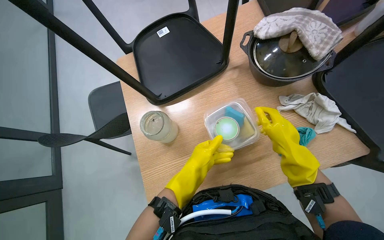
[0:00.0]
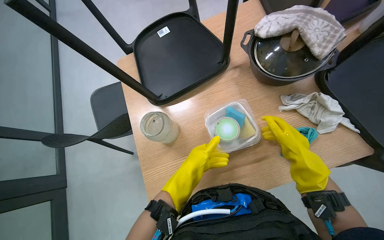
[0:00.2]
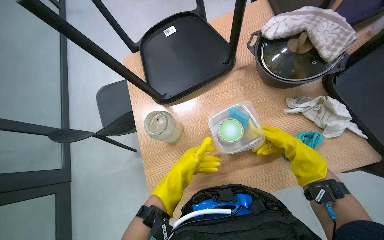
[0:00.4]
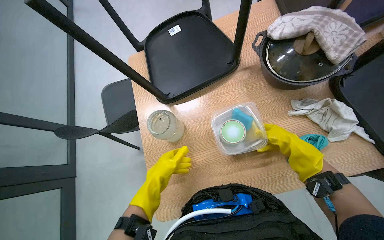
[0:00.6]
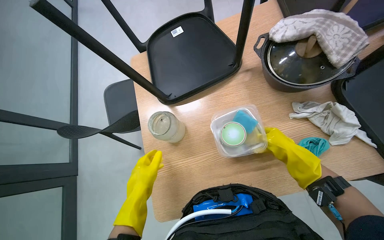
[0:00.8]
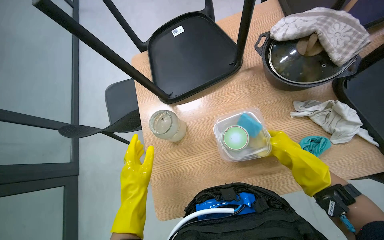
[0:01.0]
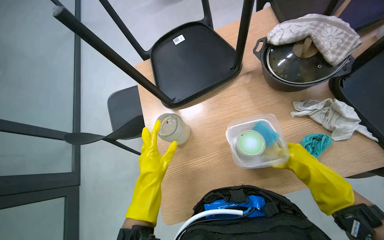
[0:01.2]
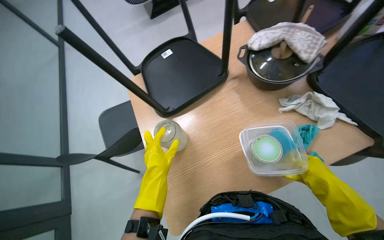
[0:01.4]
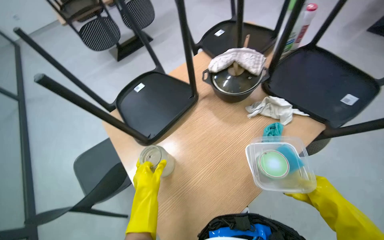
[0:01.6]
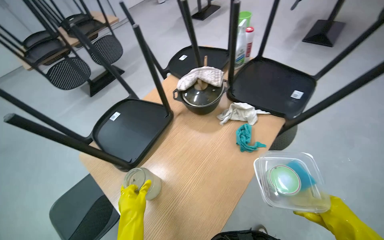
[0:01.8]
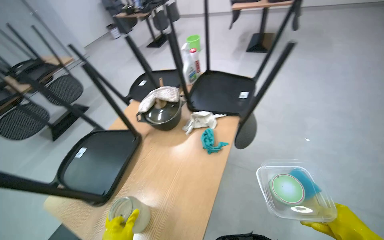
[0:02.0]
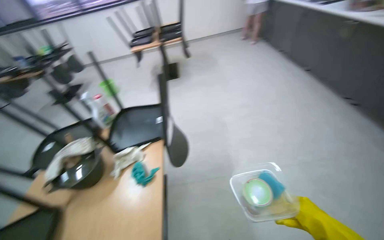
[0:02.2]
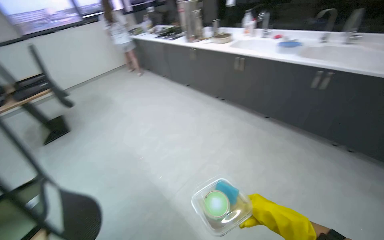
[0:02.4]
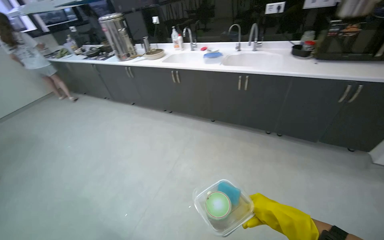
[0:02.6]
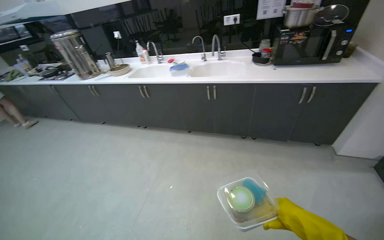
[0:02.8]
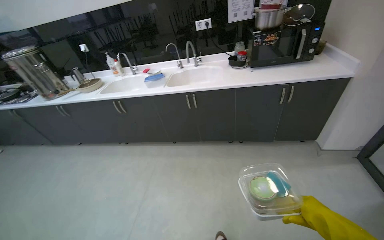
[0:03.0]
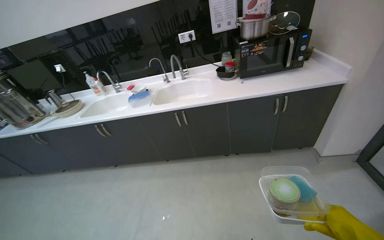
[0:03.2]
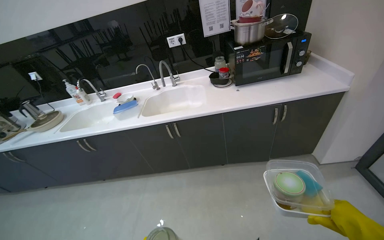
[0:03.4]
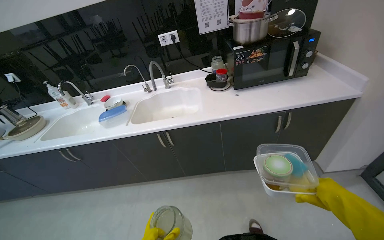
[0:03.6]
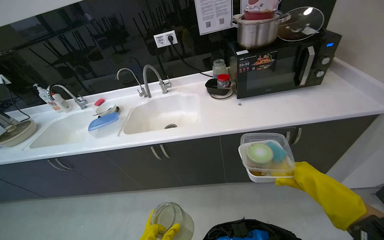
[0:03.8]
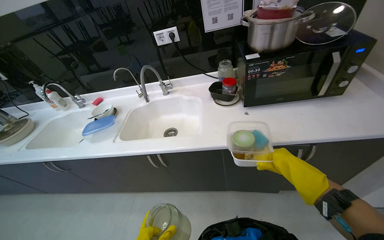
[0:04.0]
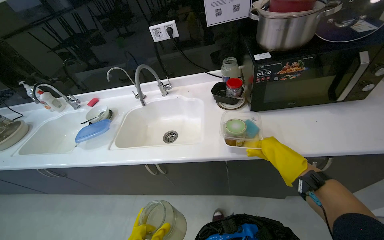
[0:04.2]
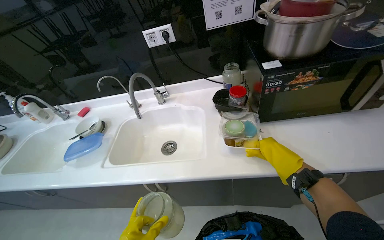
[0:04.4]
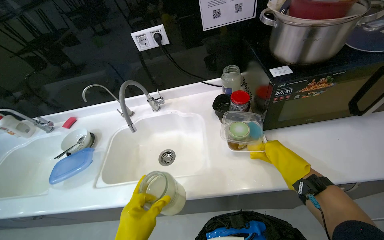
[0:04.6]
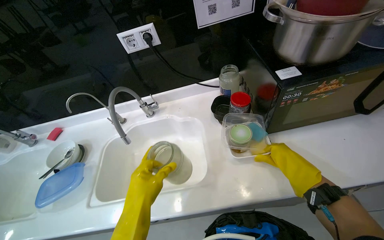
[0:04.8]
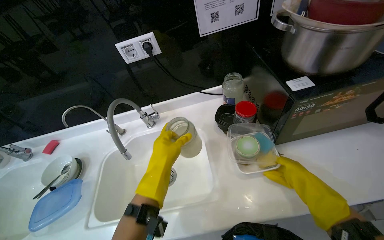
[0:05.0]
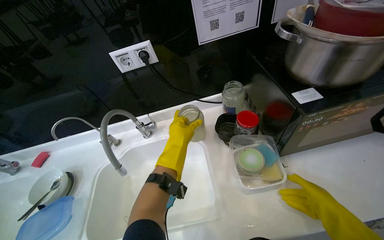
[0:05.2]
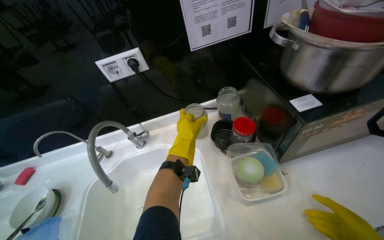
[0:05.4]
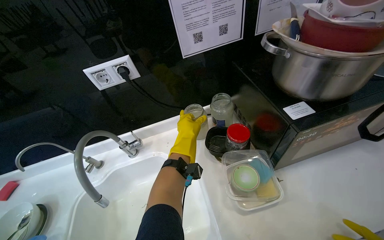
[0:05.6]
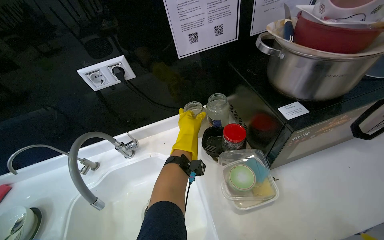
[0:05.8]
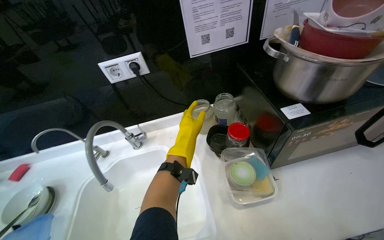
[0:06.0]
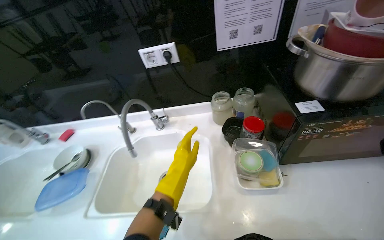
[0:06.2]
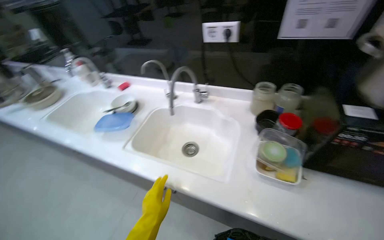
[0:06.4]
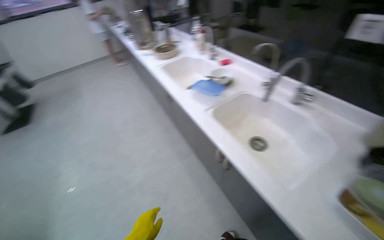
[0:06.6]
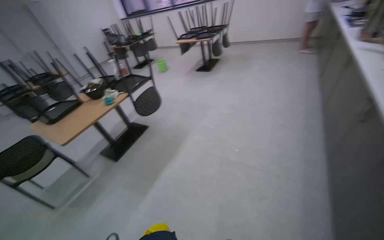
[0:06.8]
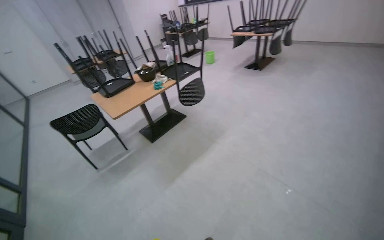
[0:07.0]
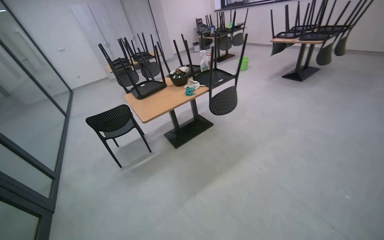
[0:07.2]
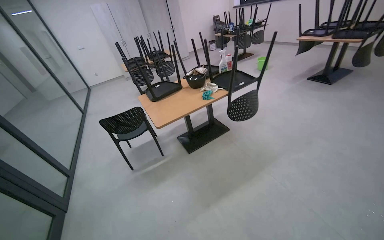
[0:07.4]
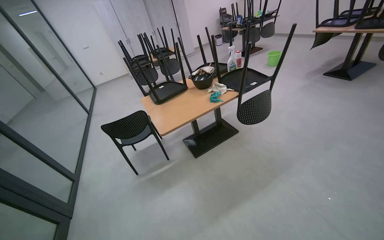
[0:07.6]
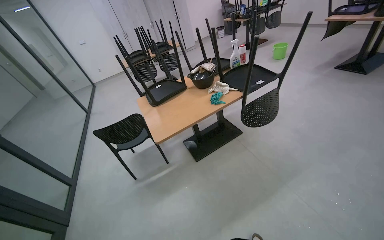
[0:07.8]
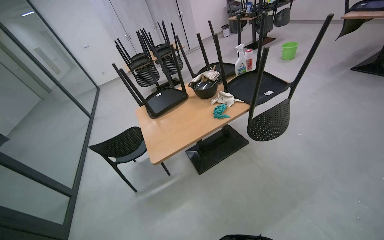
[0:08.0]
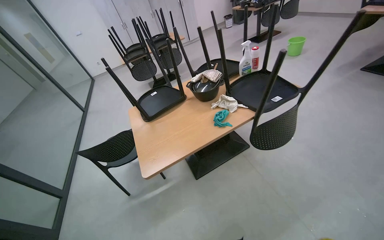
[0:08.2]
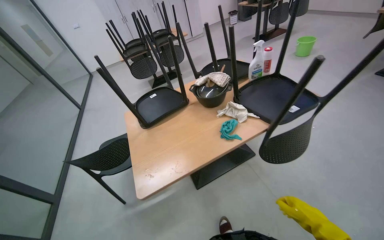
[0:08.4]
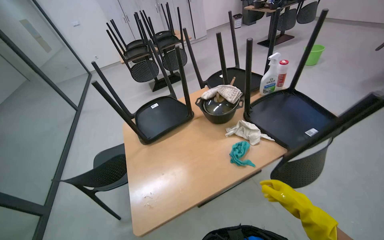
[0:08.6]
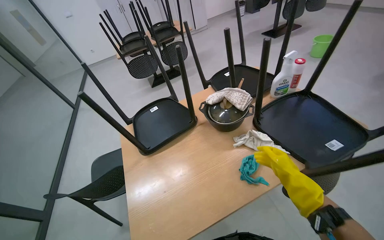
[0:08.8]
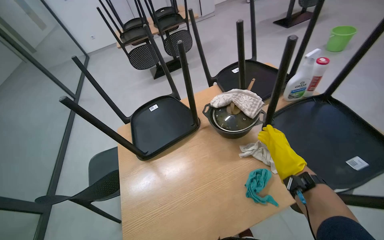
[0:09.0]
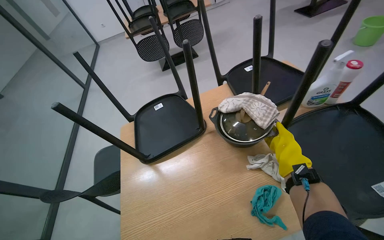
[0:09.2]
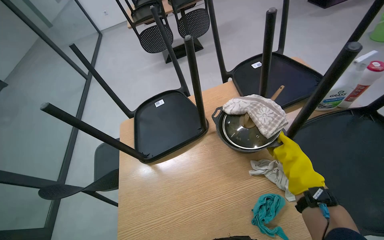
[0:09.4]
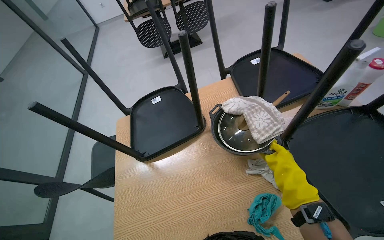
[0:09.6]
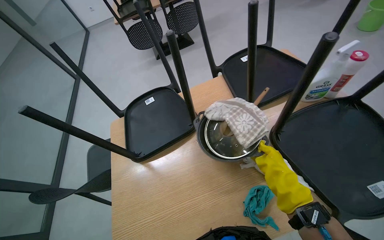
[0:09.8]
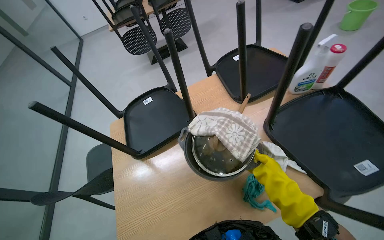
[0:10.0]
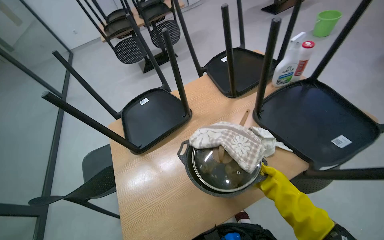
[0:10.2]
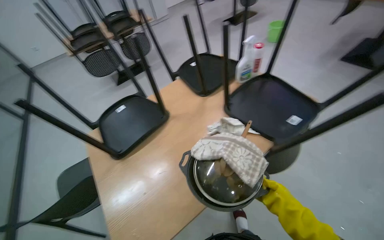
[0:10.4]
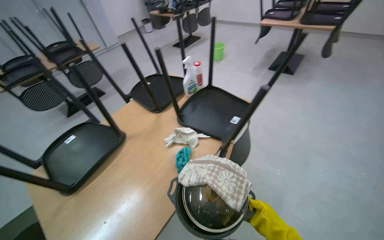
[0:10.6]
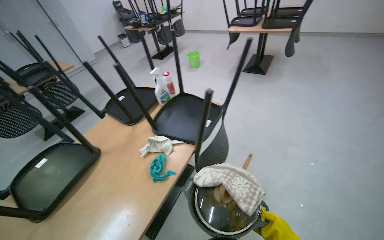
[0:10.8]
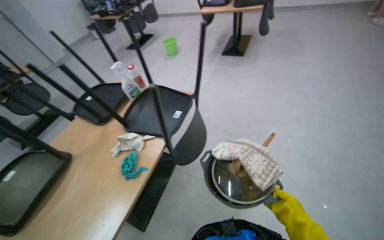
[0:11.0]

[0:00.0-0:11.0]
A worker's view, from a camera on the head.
Job: organizing items.
The whole recording: Collecting dirty dishes. The worker collects dirty dishes and containers from the tables and places them near the sink.
0:00.0 to 0:01.6: The camera pitches upward, by approximately 15 degrees.
0:01.6 to 0:03.2: The wearer moves roughly 1 m. The head rotates about 140 degrees to the right. The view tips upward by some 45 degrees.
0:03.2 to 0:04.8: The camera travels some 90 cm. The wearer looks approximately 15 degrees further downward.
0:06.2 to 0:07.8: The wearer moves about 1 m. The head rotates approximately 135 degrees to the left. The view tips downward by some 15 degrees.
0:07.8 to 0:09.4: The head travels about 1 m. The wearer looks roughly 20 degrees further downward.
0:09.4 to 0:11.0: The head travels some 60 cm. The wearer looks about 50 degrees further to the right. The view tilts about 10 degrees upward.

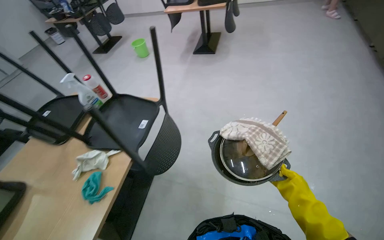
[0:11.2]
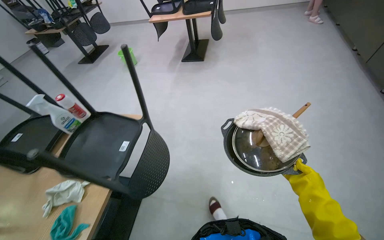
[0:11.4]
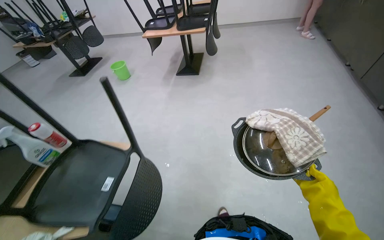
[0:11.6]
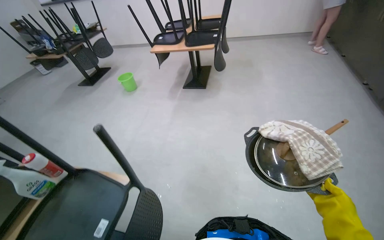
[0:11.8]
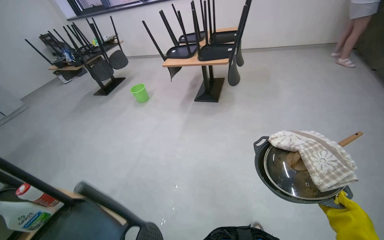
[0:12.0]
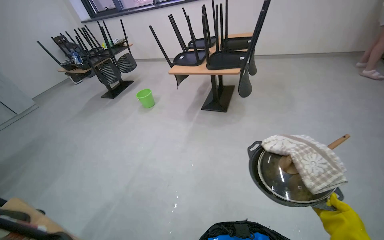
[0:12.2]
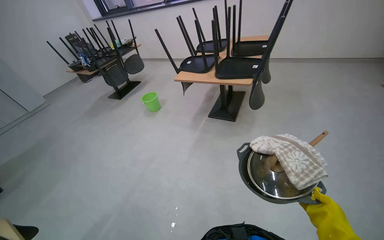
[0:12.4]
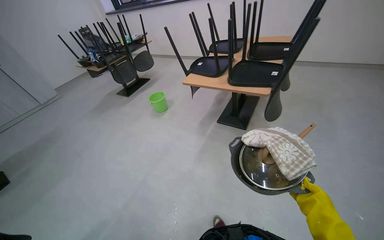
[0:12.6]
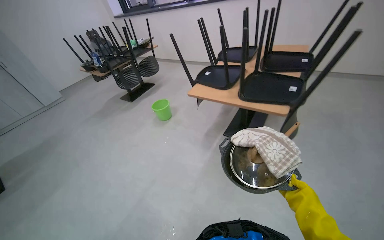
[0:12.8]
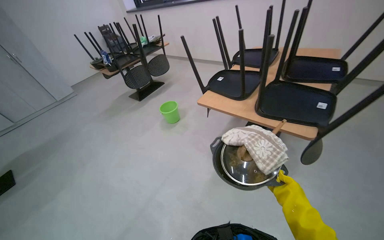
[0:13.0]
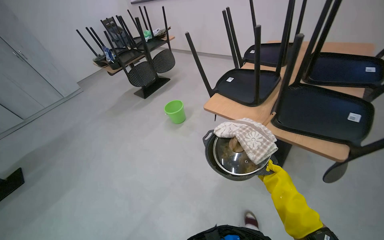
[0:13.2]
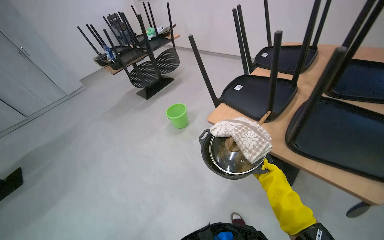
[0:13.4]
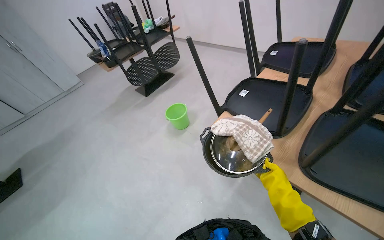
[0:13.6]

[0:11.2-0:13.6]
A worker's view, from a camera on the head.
Job: organizing items.
The whole recording: Collecting dirty dishes. The worker collects dirty dishes and containers from the tables and places them near the sink.
0:11.2 to 0:12.4: The camera is carried about 90 cm.

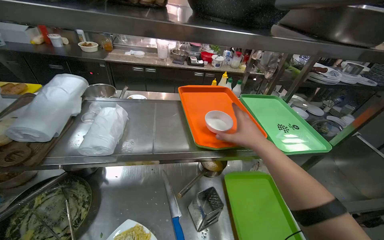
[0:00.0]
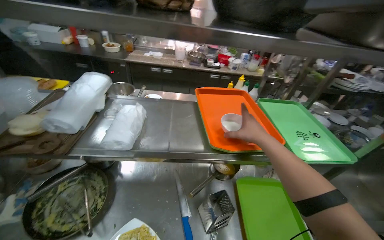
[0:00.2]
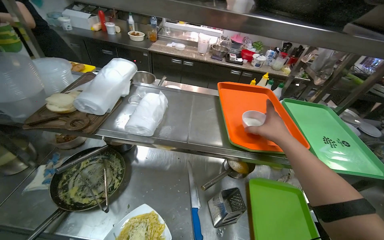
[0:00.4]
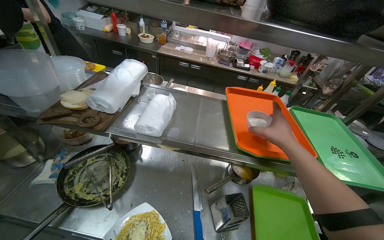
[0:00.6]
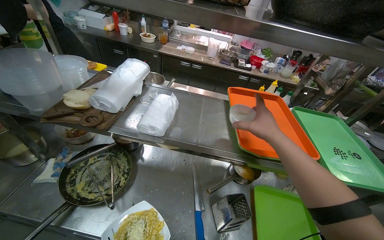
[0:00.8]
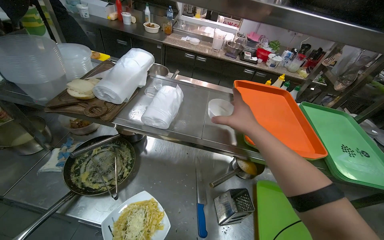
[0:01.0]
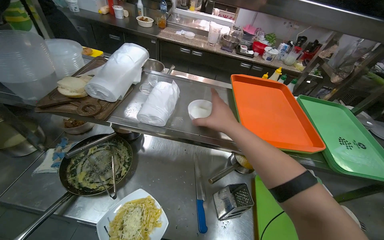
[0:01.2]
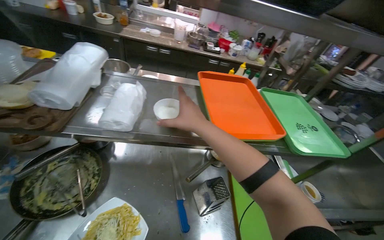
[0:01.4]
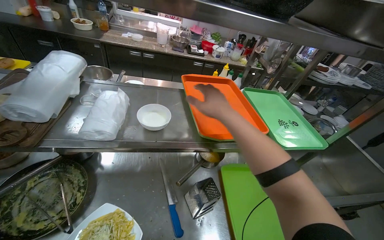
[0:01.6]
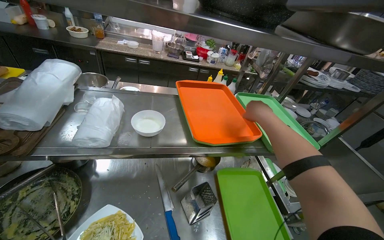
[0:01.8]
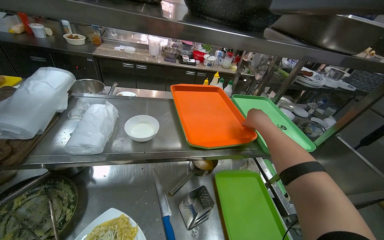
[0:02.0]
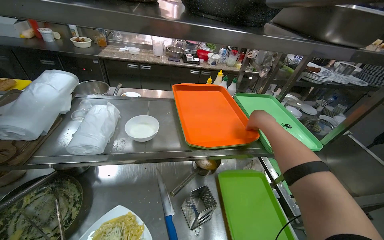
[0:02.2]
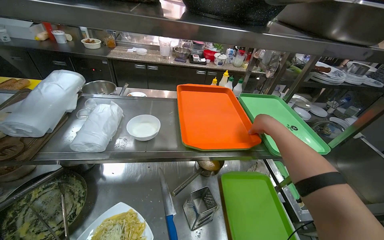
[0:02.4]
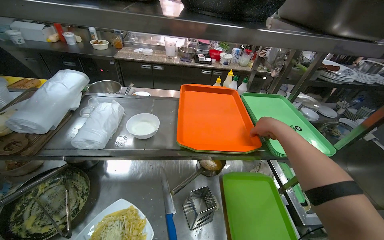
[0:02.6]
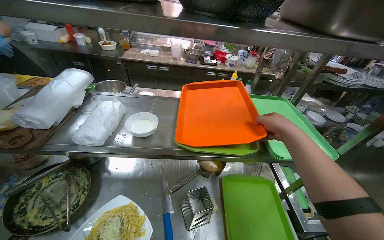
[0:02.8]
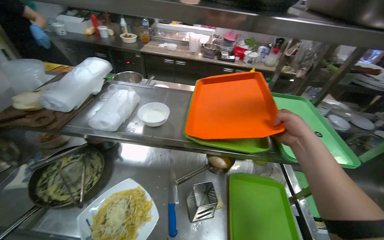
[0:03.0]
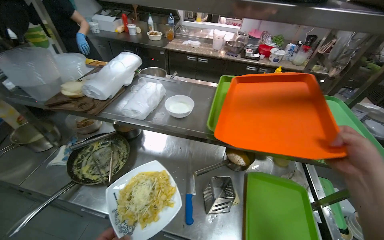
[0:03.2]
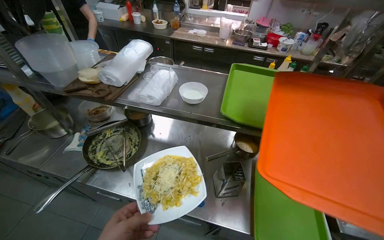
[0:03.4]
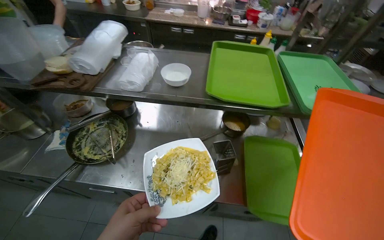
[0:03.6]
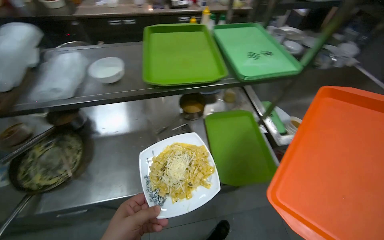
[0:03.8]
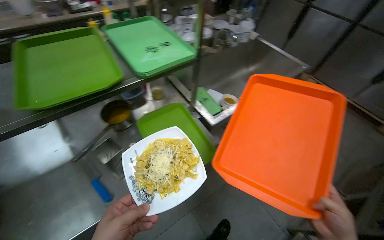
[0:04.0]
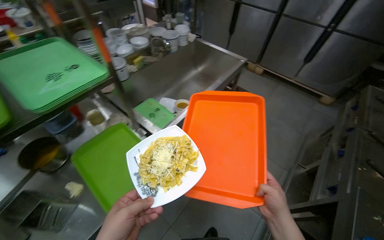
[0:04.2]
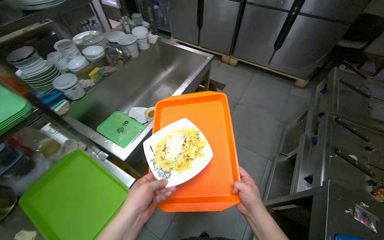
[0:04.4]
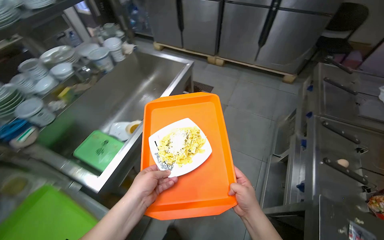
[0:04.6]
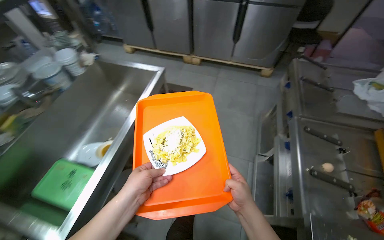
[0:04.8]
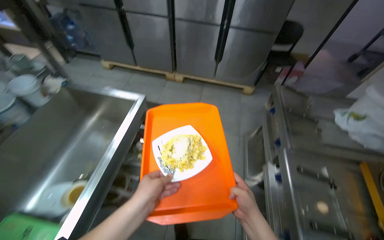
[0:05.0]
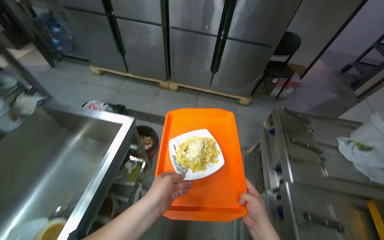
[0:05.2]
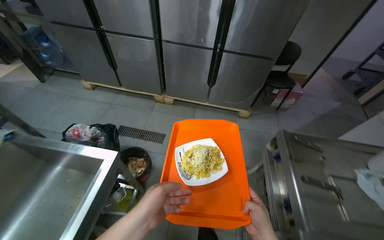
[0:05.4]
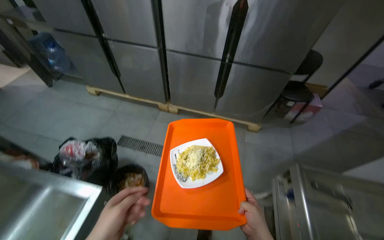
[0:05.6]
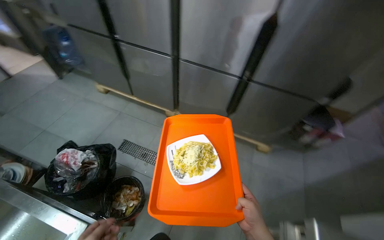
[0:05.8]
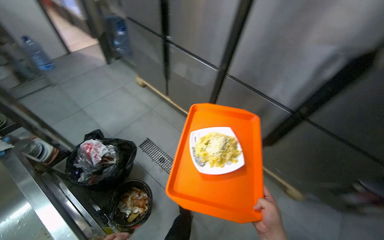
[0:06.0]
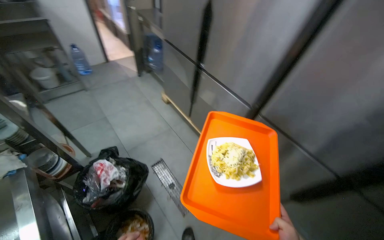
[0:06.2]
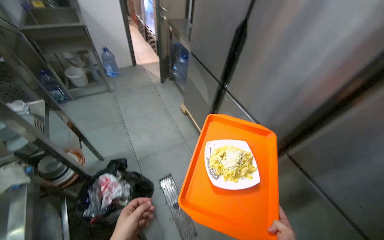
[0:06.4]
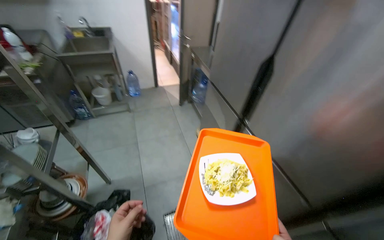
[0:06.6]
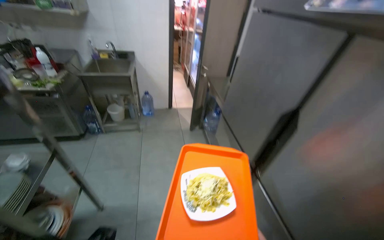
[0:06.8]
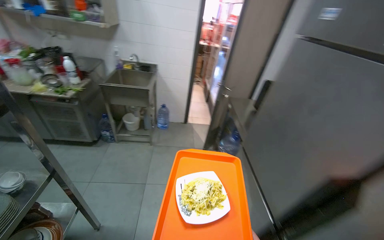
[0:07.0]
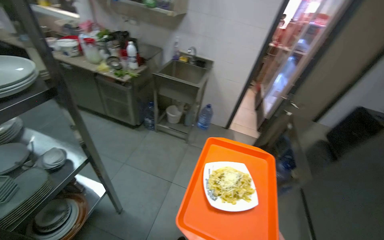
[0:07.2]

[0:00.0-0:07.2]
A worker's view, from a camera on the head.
Job: preparing food.
The whole recording: Delivering a Prepared Dish. The worker picks up the prepared dish from the rack, places it on a tray, and carries it to the serving window.
0:00.0 to 0:01.4: The right hand shifts approximately 20 cm to the left.
0:01.4 to 0:02.8: The right hand heads to the right, covering about 35 cm.
0:04.4 to 0:05.8: The camera travels approximately 1.5 m.
0:05.8 to 0:07.2: The camera travels some 1 m. The head turns to the left by some 85 degrees. The wearer looks about 20 degrees further upward.
